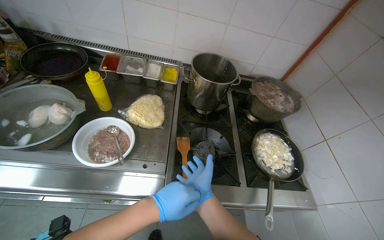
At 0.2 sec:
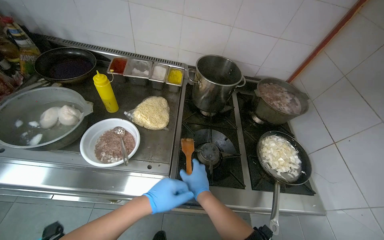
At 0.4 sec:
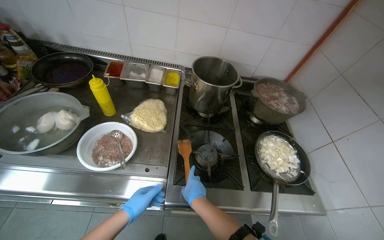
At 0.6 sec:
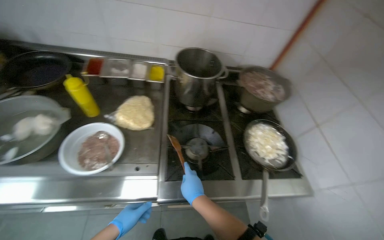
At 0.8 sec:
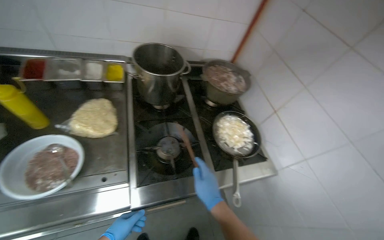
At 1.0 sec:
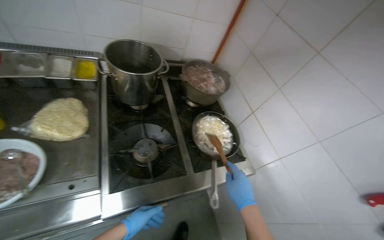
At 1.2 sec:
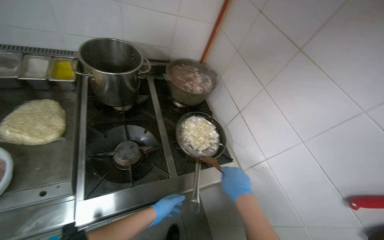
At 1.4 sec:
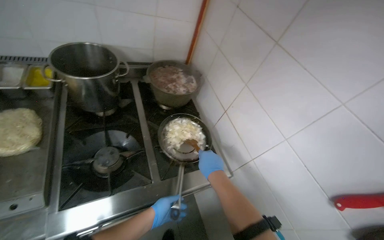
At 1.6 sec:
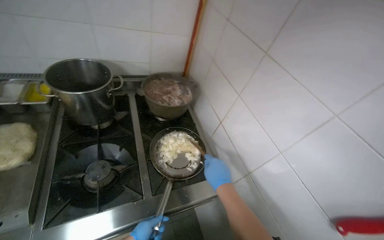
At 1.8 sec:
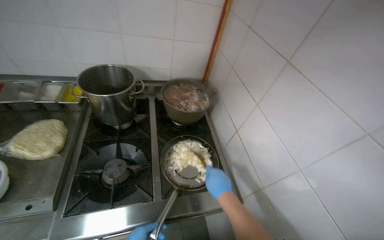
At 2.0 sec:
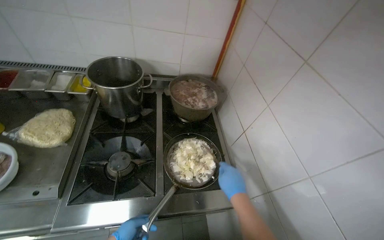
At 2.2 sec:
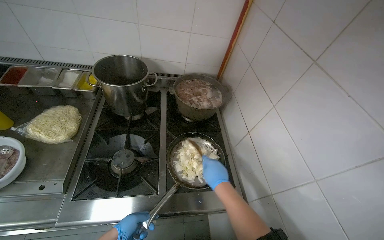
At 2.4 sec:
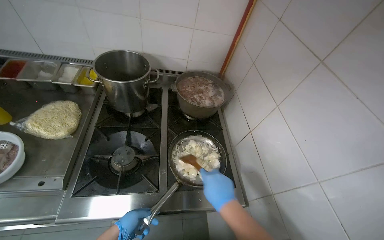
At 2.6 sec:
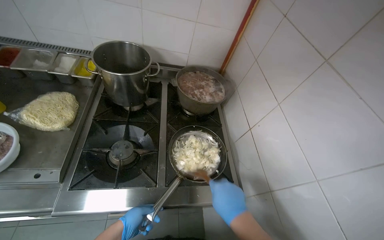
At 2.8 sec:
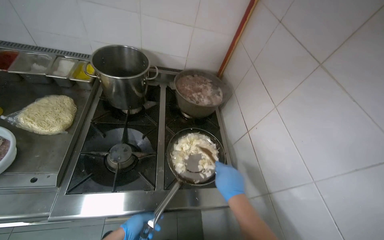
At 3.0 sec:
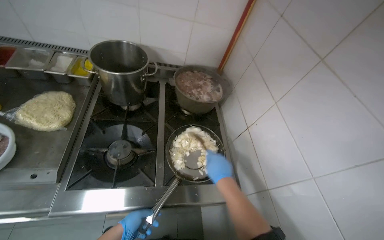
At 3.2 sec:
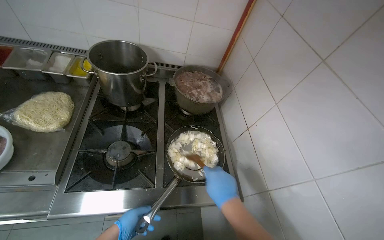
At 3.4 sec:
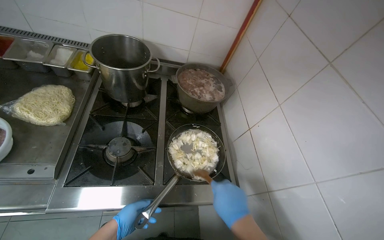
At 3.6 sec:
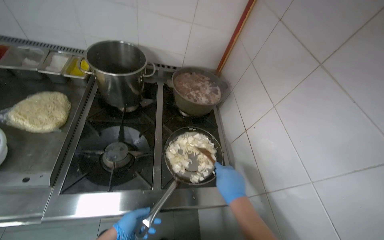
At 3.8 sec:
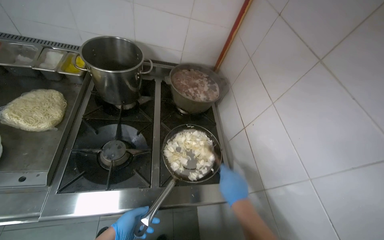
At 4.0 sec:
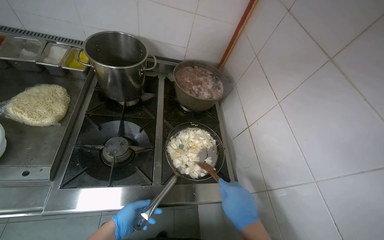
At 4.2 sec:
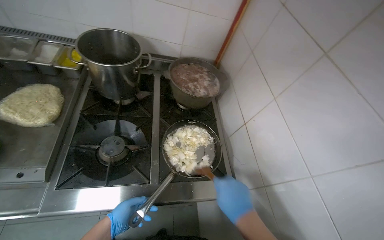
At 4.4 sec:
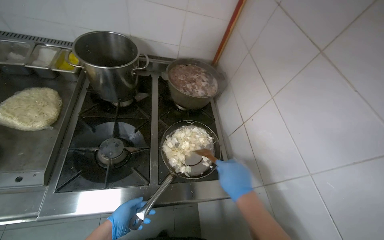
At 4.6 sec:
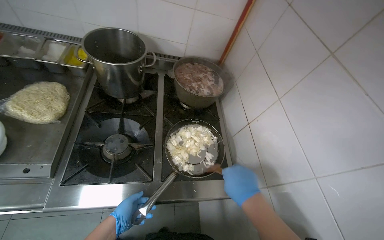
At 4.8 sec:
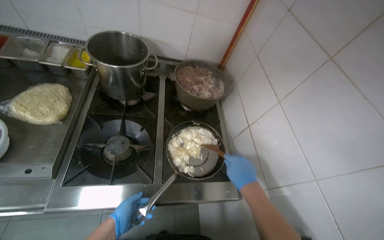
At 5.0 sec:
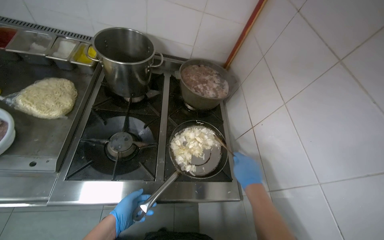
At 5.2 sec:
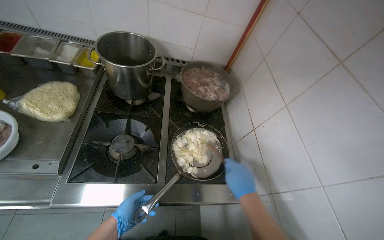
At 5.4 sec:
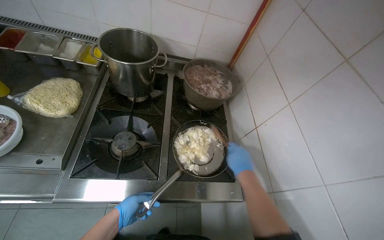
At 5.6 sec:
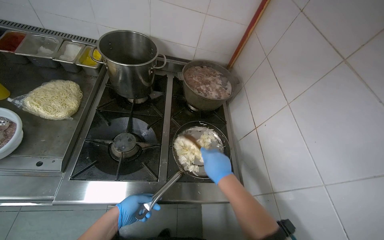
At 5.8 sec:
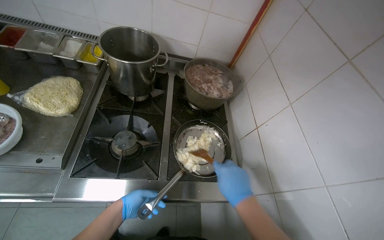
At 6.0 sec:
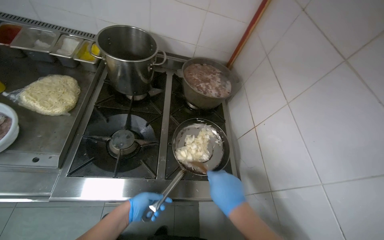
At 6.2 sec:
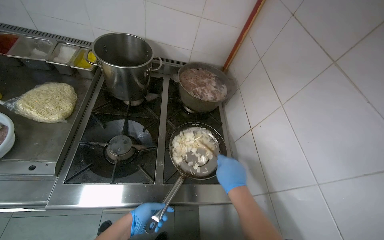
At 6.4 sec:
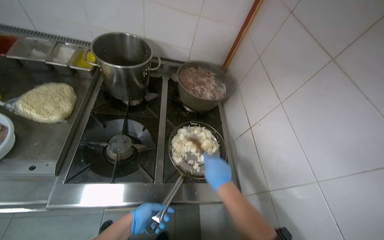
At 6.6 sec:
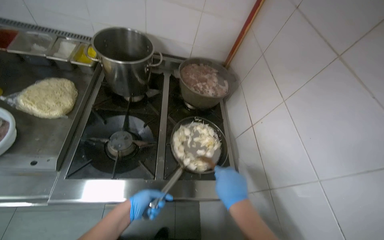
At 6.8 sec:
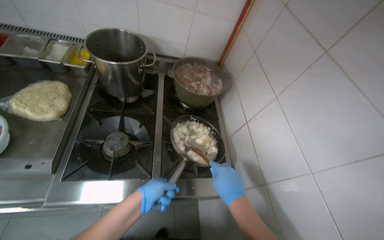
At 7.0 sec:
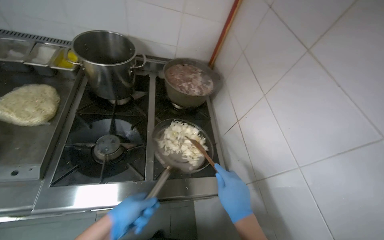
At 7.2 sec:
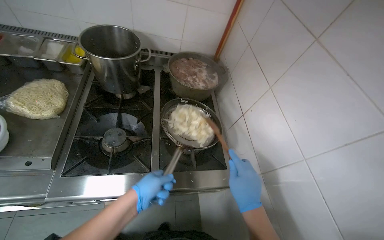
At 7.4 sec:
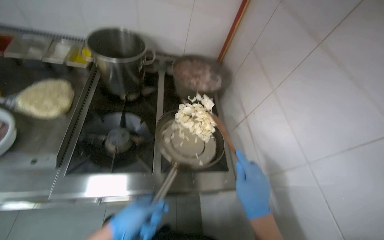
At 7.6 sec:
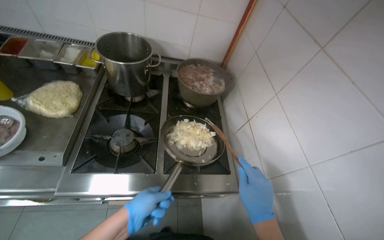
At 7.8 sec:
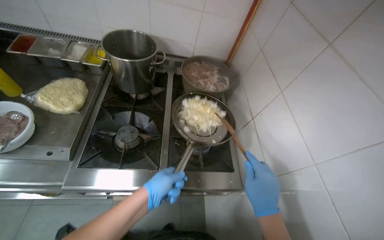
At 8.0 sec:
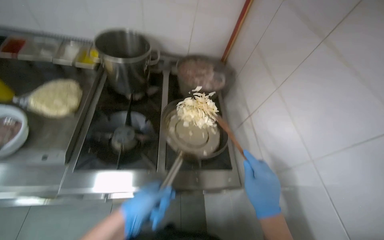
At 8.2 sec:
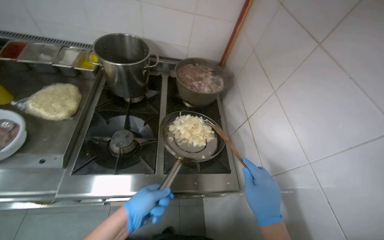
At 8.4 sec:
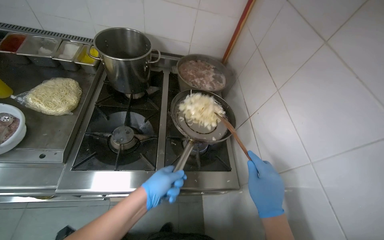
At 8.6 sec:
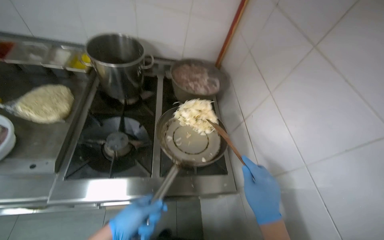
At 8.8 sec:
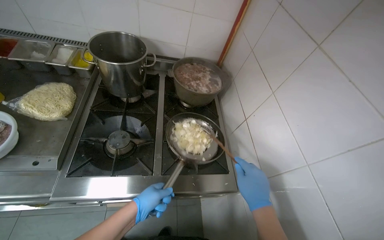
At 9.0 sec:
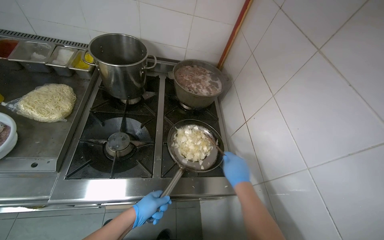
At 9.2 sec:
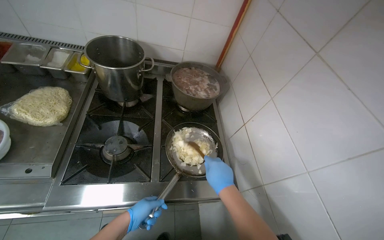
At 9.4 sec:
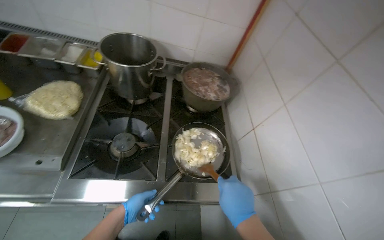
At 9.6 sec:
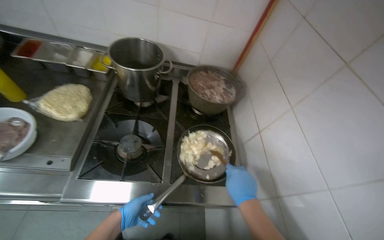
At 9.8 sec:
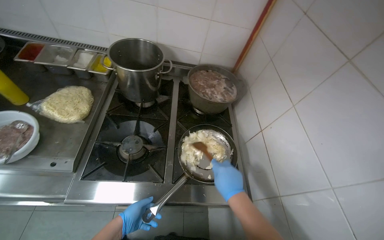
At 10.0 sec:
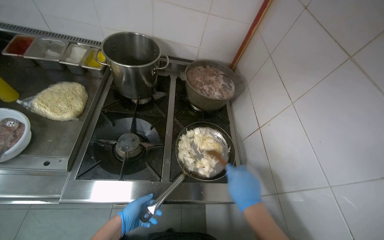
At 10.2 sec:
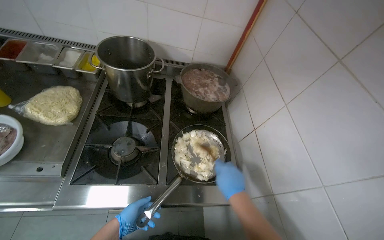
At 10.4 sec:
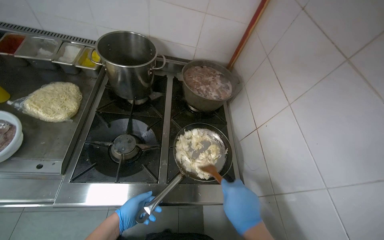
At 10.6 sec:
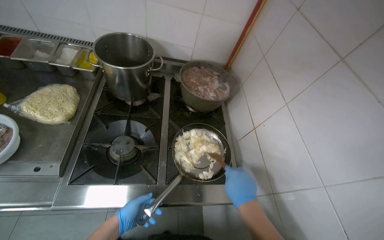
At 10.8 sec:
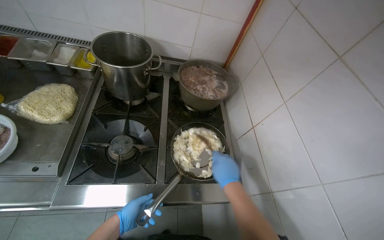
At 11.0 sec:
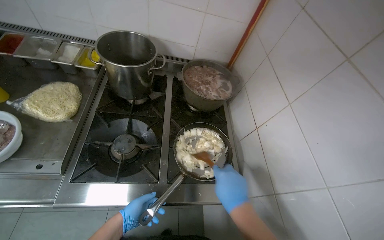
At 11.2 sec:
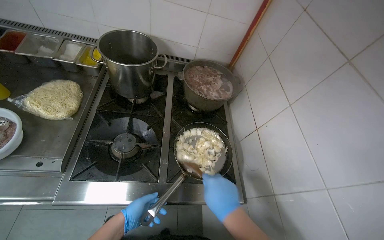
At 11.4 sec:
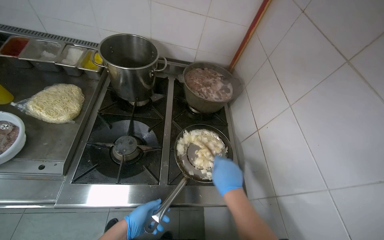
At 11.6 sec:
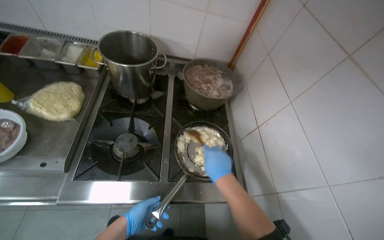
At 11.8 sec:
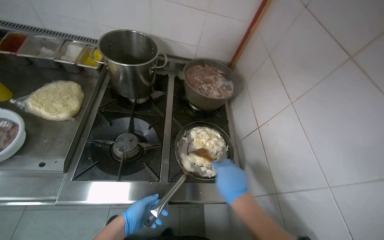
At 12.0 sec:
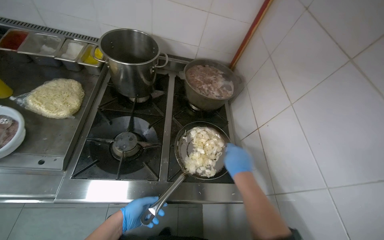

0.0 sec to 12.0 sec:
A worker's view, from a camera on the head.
Job: cooking food.
The whole recording: Stirring onions and garlic in pan. The worker stirs chopped onions and garlic in a pan on the stove.
0.0 sec to 1.6 sec: The wearer's head swings roughly 20 degrees to the right.
6.0 sec to 7.6 sec: The right hand goes some 25 cm nearer to the camera and to the right.
9.0 sec to 10.4 sec: The right hand shifts roughly 10 cm to the left.

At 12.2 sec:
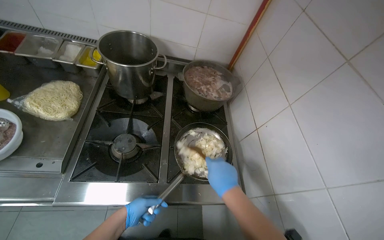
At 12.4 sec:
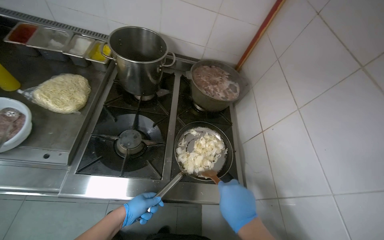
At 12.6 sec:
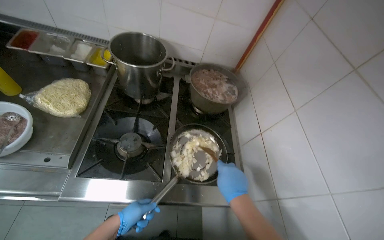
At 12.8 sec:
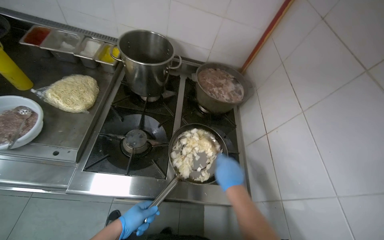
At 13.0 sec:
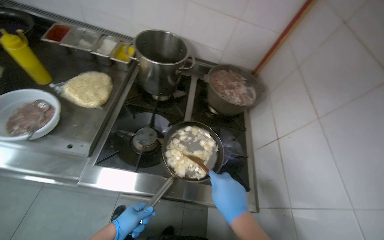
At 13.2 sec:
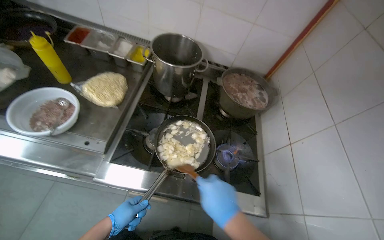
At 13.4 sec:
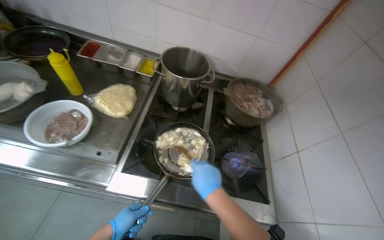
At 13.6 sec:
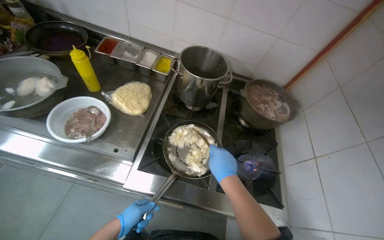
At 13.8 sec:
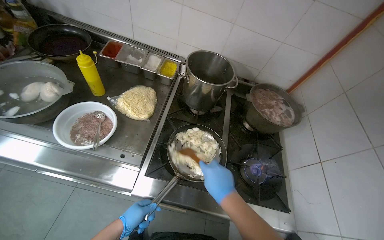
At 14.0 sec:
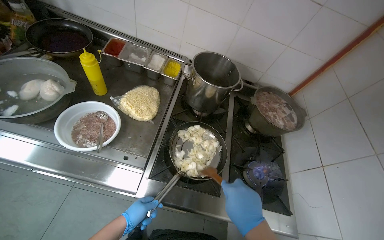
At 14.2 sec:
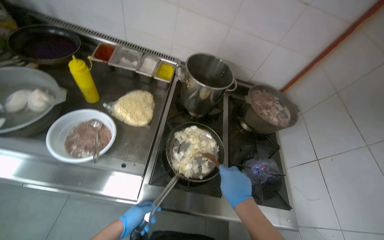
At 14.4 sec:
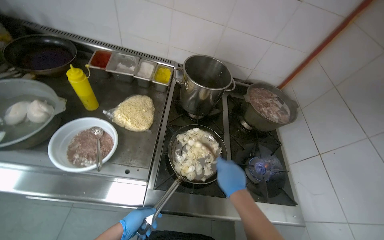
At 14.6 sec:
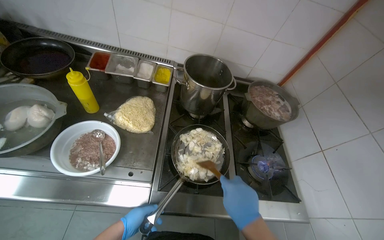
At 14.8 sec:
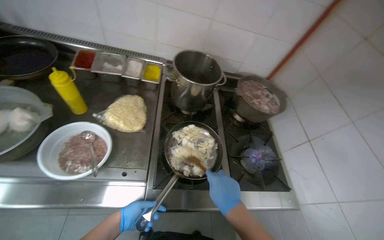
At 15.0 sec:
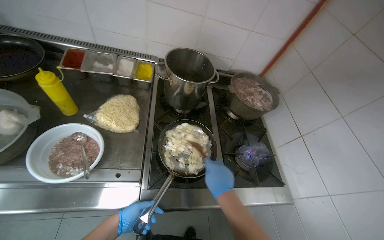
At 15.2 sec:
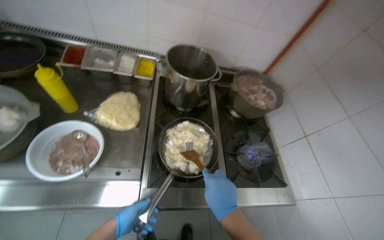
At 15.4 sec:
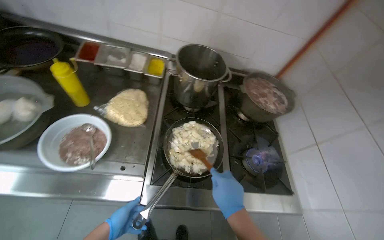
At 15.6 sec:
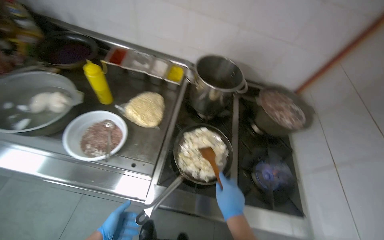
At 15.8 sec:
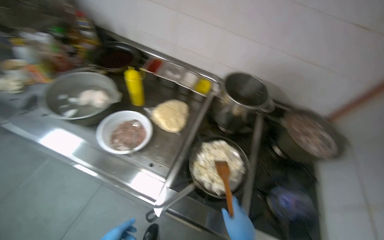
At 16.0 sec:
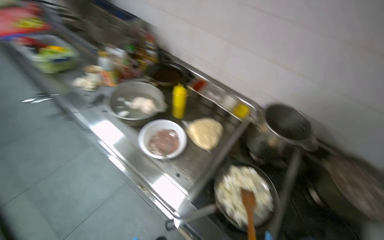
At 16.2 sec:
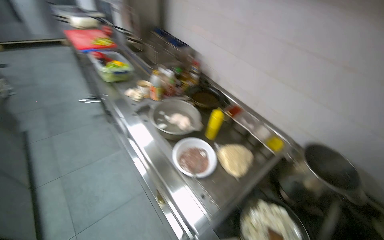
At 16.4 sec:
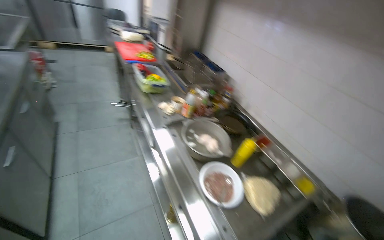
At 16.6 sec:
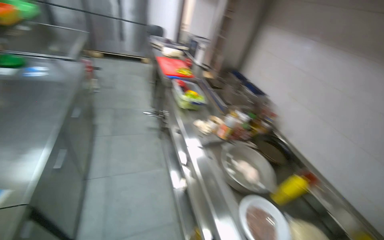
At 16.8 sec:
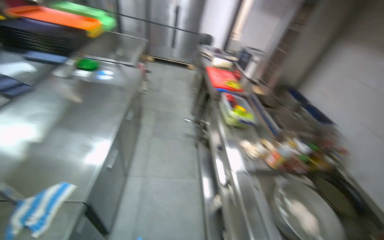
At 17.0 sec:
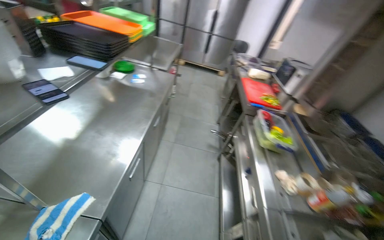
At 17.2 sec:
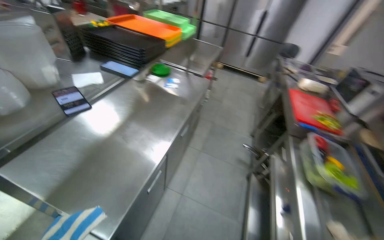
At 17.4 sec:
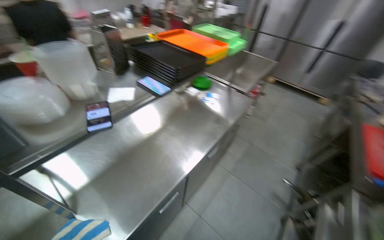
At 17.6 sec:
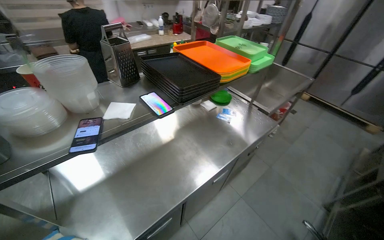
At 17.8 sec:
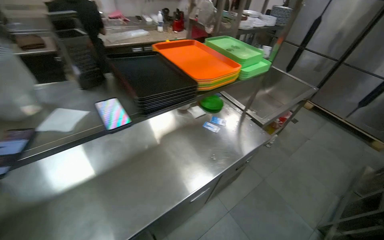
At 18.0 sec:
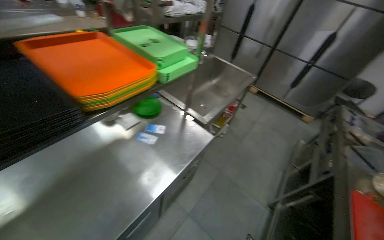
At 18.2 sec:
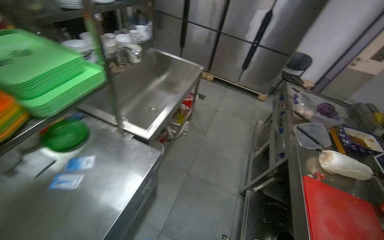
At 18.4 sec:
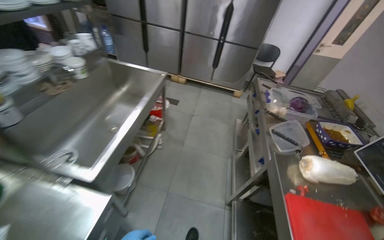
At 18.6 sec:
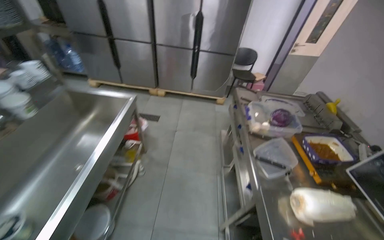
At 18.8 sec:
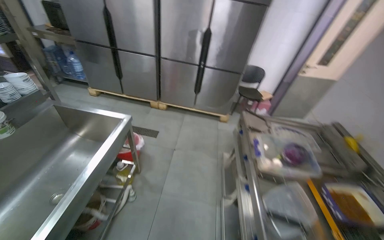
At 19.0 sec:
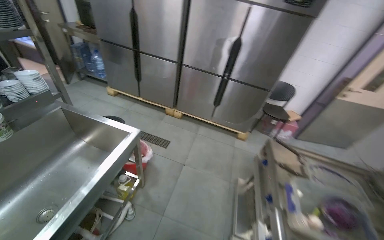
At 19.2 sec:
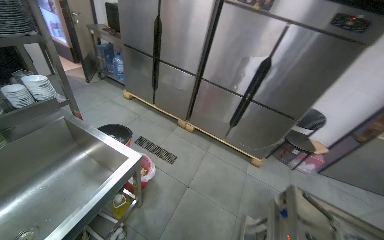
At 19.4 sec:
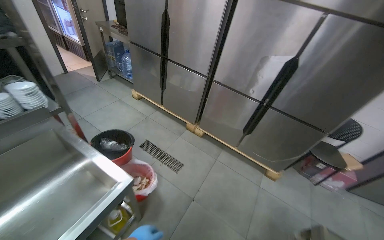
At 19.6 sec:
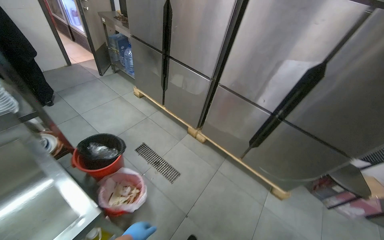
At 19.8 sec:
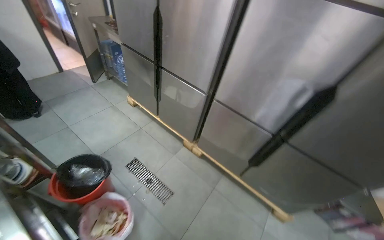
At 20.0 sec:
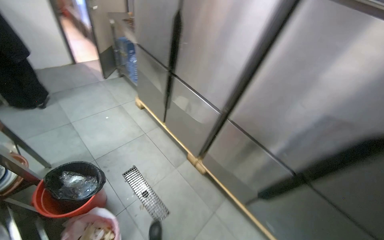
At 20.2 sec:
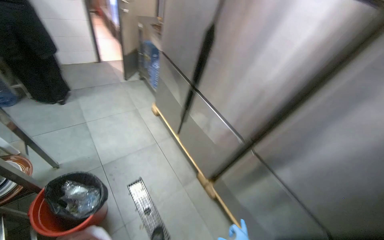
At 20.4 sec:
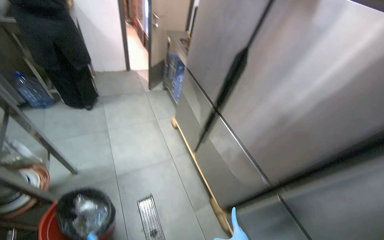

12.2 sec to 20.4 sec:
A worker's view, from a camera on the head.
Job: cooking food.
The whole recording: Stirring onions and garlic in pan. The worker stirs chopped onions and garlic in a pan on the stove.
13.8 sec to 15.4 sec: The right hand goes nearer and farther, about 15 cm each way, reversing 2 times.
15.4 sec to 17.2 sec: The wearer moves about 90 cm. The head rotates some 105 degrees to the left. The wearer looks about 35 degrees further upward.
17.2 sec to 18.8 sec: The camera travels roughly 1.5 m.
18.8 sec to 20.4 sec: The head travels roughly 1.5 m. The wearer's head swings some 55 degrees to the left.
